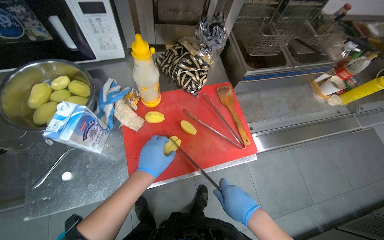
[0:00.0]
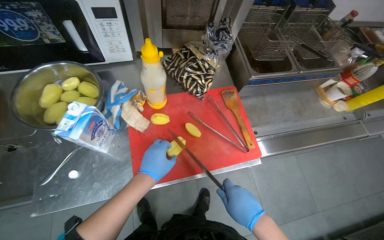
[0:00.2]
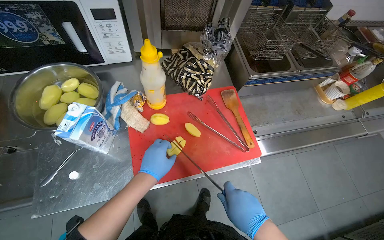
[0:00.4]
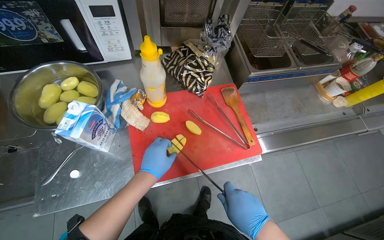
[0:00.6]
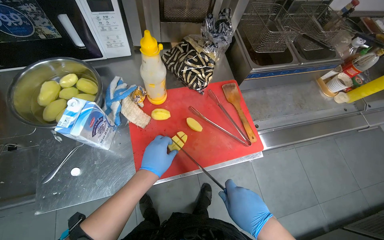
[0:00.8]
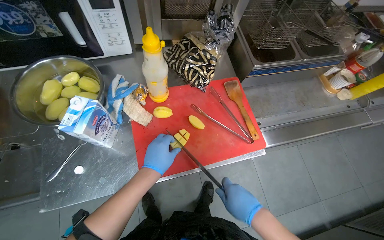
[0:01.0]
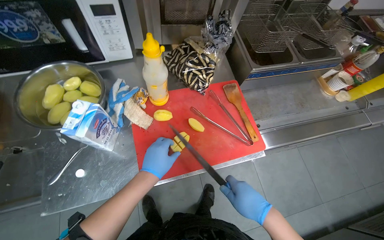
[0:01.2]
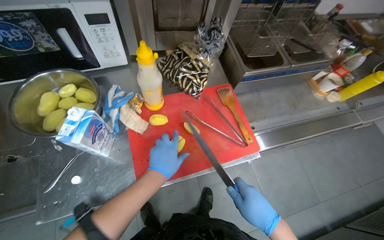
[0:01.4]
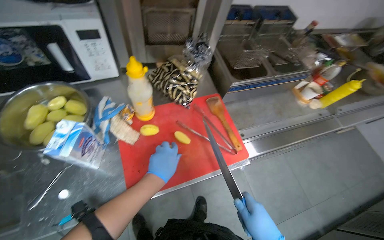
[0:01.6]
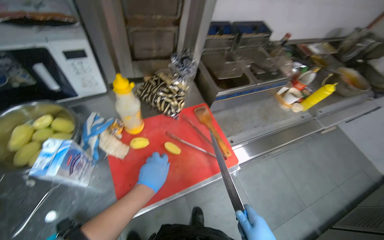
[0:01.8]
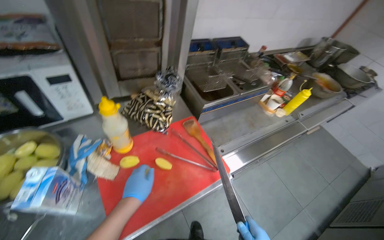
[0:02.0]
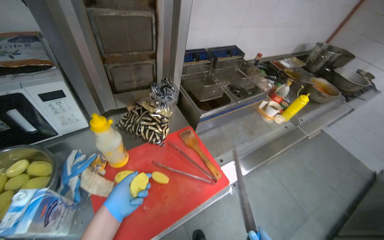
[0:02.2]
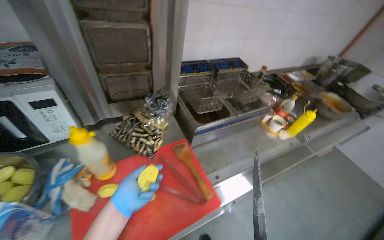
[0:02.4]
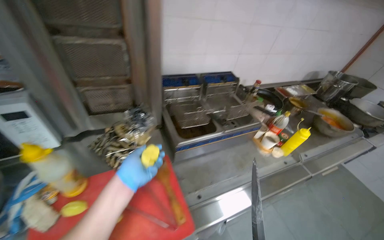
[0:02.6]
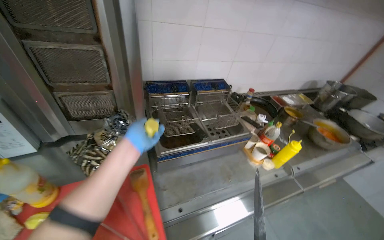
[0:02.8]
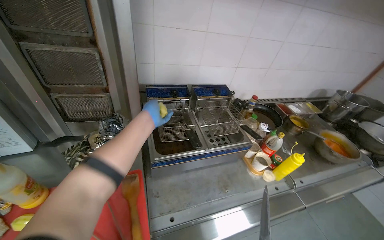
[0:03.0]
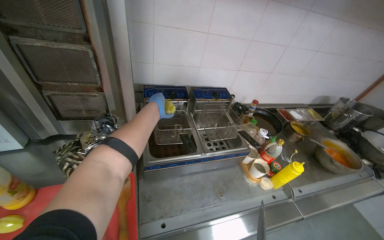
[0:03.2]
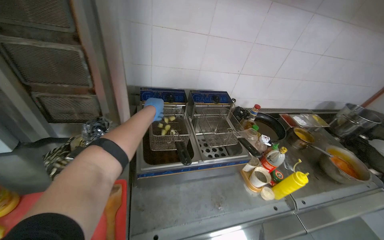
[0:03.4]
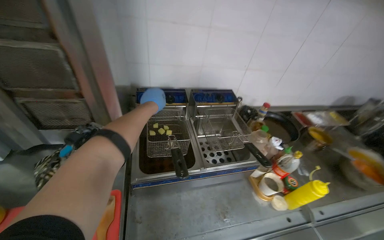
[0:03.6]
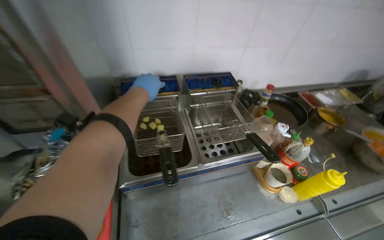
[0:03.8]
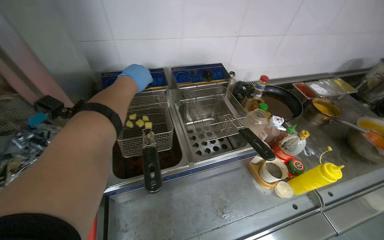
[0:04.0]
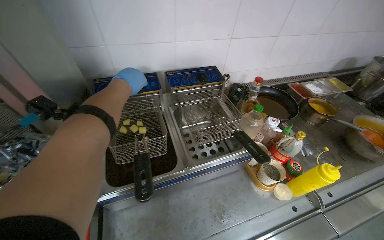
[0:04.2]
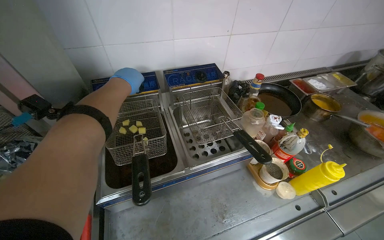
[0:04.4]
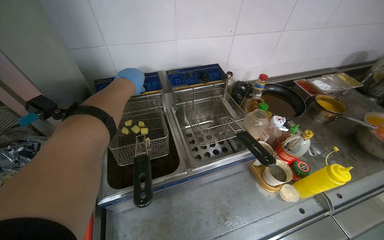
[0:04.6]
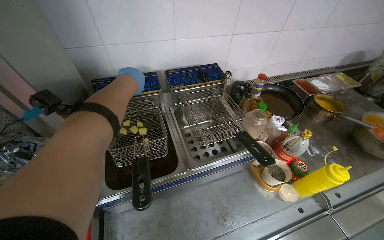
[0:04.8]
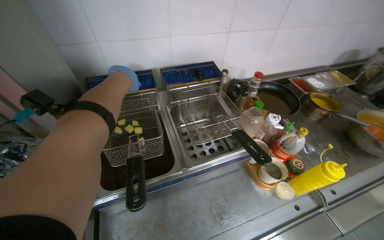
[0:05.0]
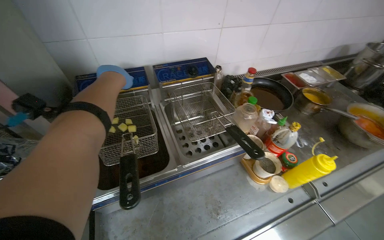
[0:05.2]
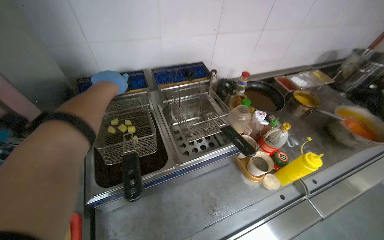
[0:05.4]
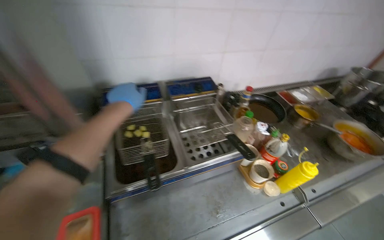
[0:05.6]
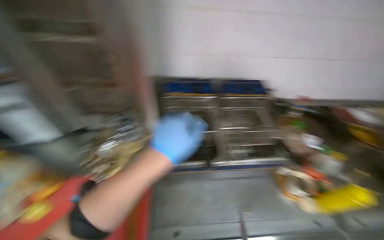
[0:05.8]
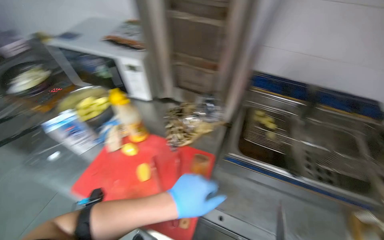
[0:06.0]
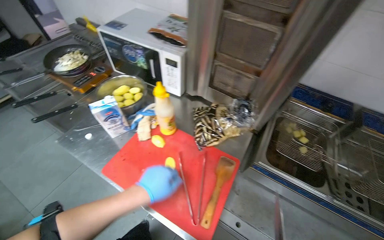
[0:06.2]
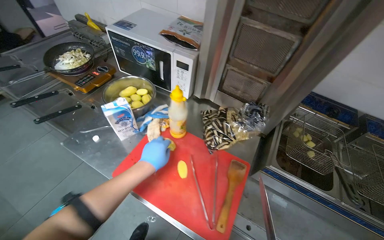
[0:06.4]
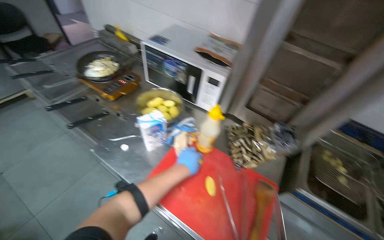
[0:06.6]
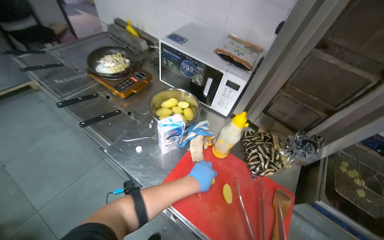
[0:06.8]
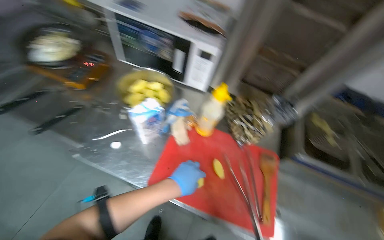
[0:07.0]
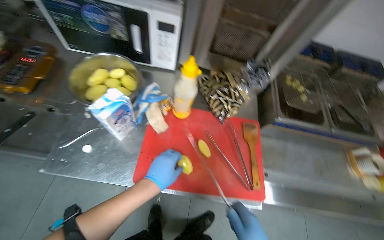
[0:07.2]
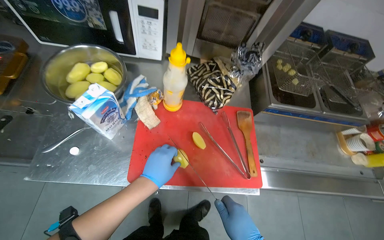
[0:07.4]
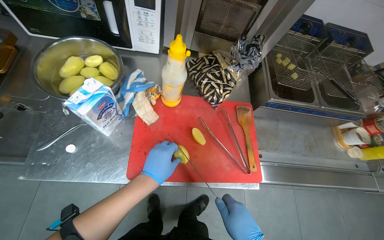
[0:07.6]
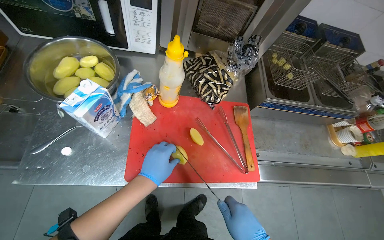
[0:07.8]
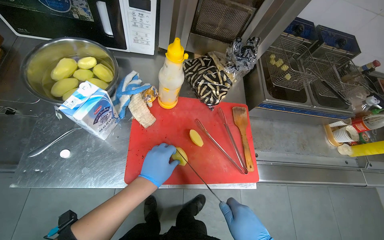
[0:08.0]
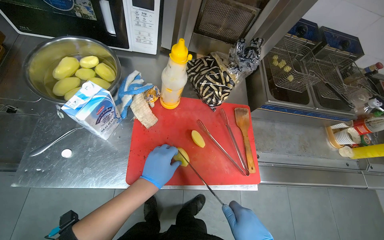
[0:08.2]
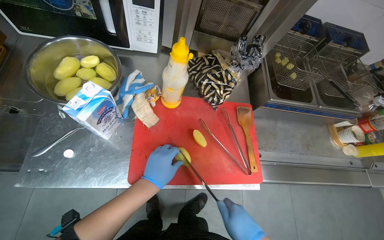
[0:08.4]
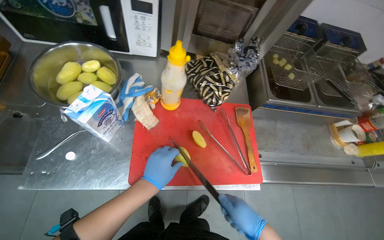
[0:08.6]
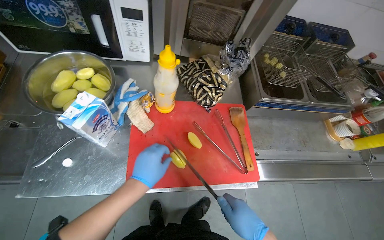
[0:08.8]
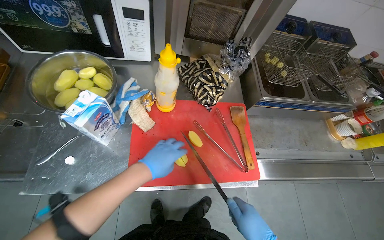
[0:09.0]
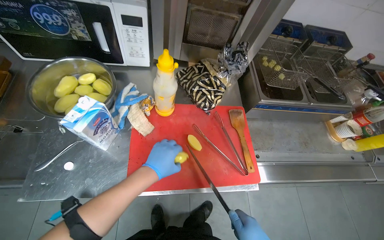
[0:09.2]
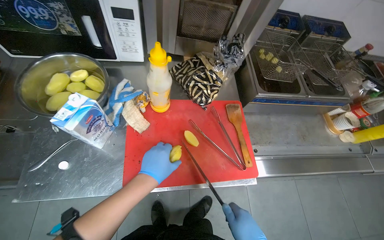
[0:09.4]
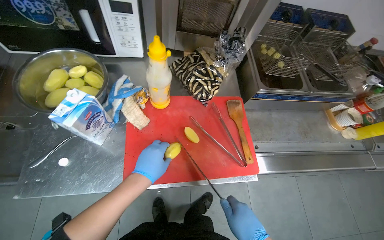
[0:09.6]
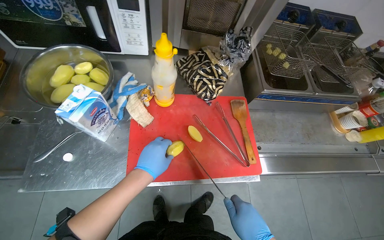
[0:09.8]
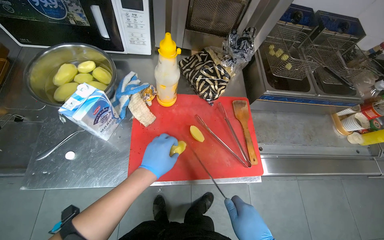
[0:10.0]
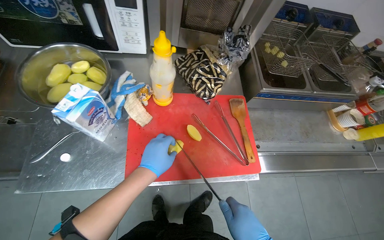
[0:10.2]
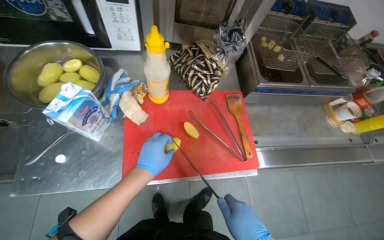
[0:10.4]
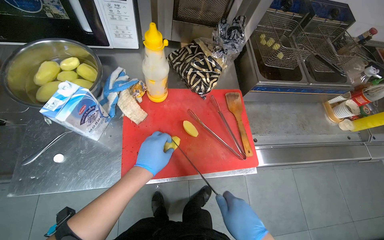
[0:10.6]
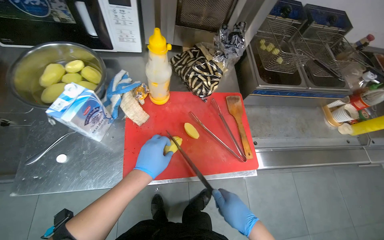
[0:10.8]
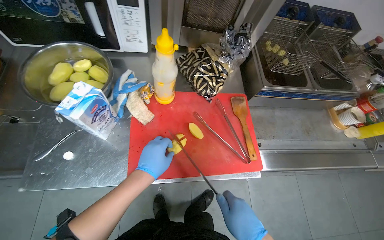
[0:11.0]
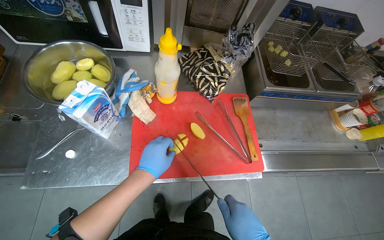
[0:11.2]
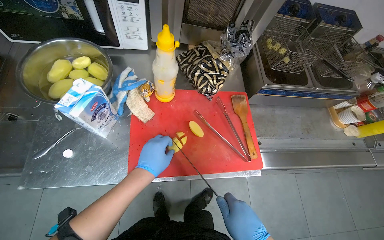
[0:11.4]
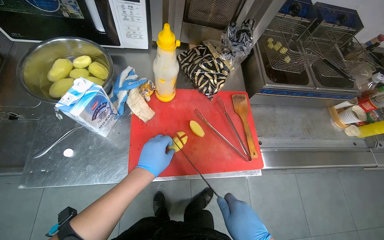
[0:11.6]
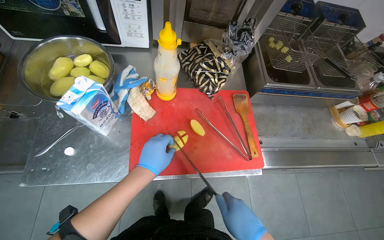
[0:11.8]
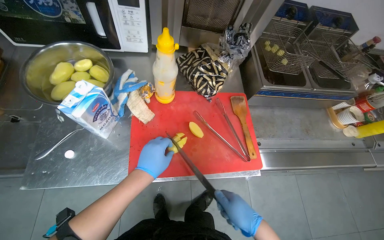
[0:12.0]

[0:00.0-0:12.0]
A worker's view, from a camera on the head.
Job: preparing food.
The whole recording: Slicing and frying potatoes. The worker slices potatoes on a cutting board and places them into a deep fryer basket.
0:01.6 to 0:03.0: The wearer moves approximately 40 cm. The view tilts about 20 degrees upward.
0:03.0 to 0:04.4: The left hand heads up the picture, covering some 15 cm.
0:04.4 to 0:06.0: The head turns to the left by some 40 degrees.
0:06.0 to 0:07.6: The camera is carried some 40 cm. The head rotates some 20 degrees to the right. The view tips downward by roughly 20 degrees.

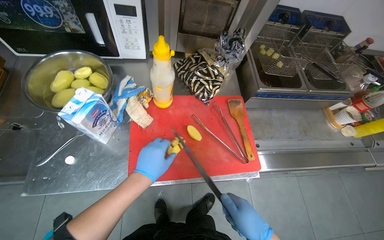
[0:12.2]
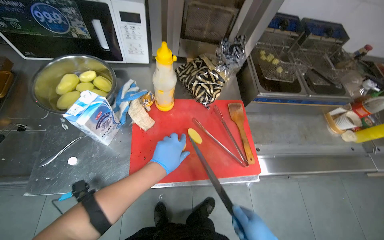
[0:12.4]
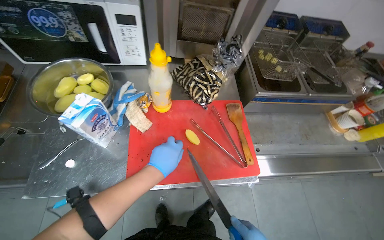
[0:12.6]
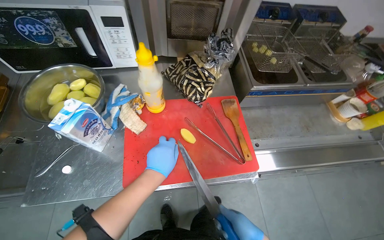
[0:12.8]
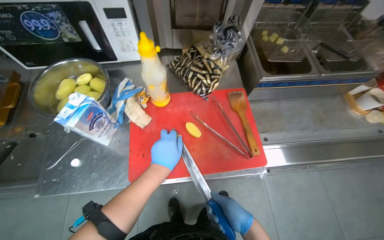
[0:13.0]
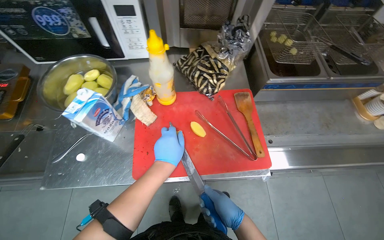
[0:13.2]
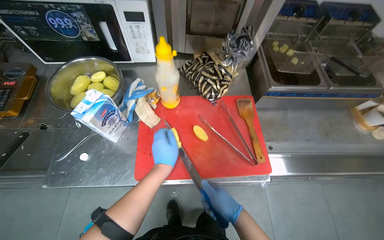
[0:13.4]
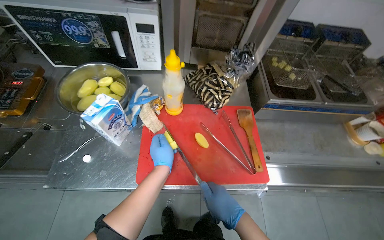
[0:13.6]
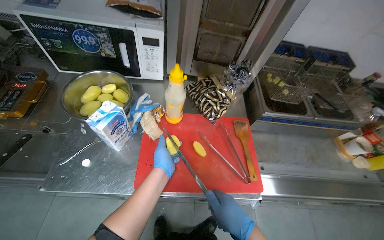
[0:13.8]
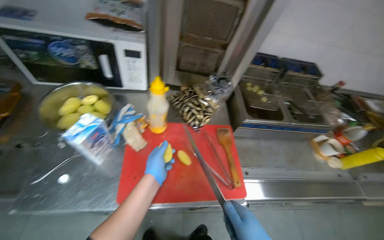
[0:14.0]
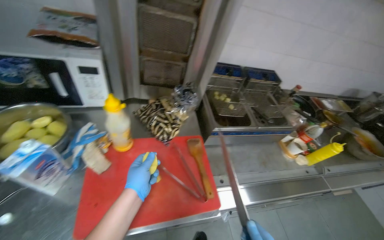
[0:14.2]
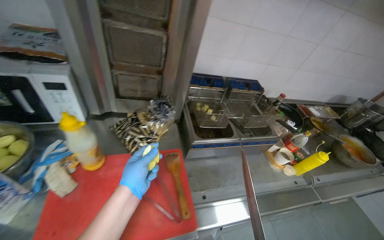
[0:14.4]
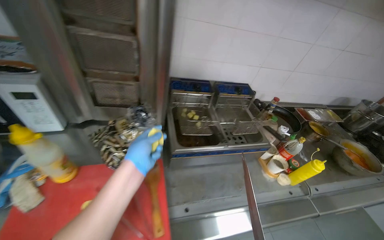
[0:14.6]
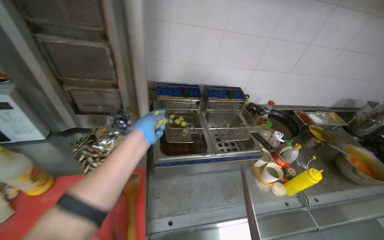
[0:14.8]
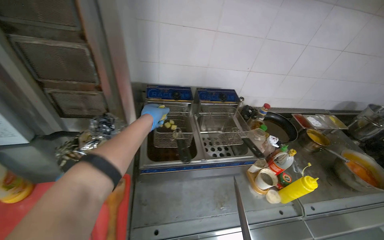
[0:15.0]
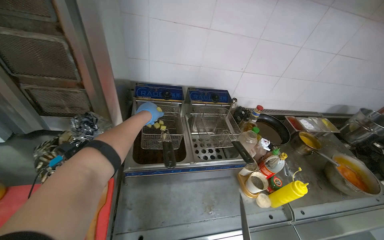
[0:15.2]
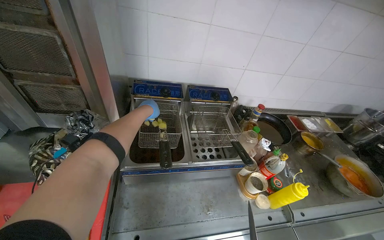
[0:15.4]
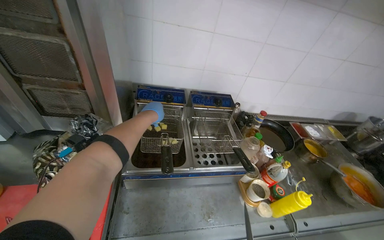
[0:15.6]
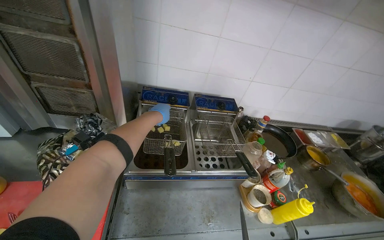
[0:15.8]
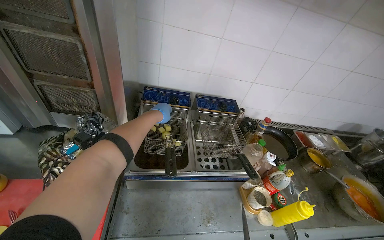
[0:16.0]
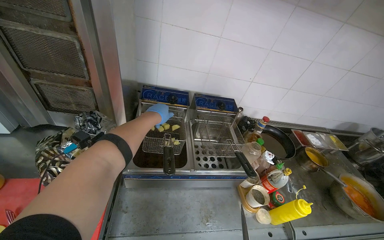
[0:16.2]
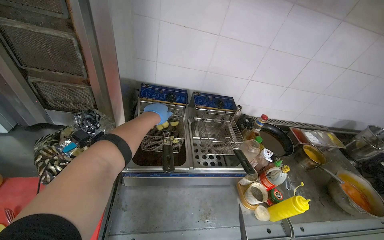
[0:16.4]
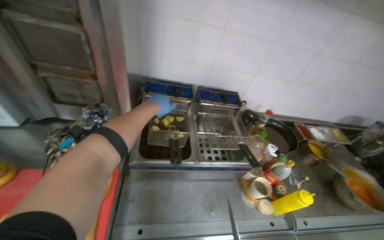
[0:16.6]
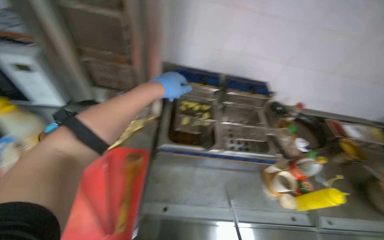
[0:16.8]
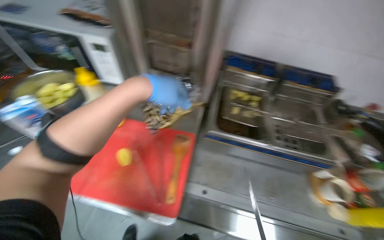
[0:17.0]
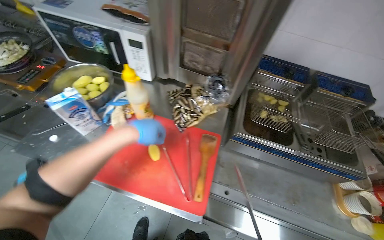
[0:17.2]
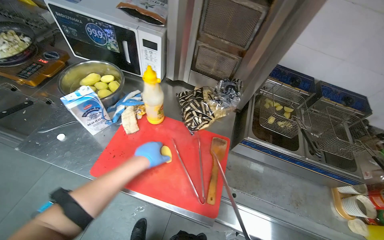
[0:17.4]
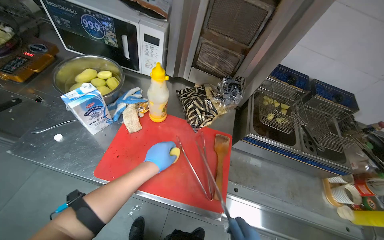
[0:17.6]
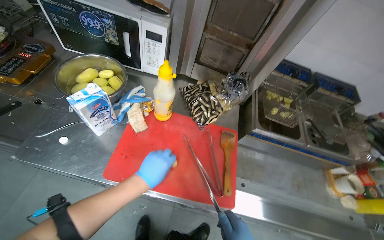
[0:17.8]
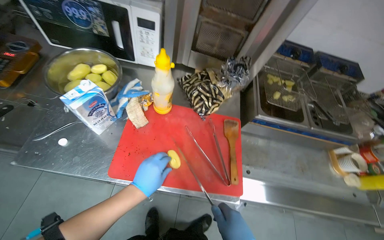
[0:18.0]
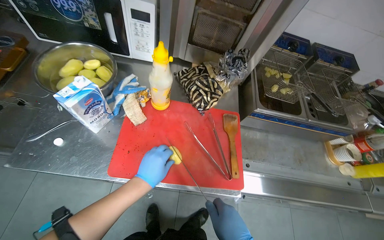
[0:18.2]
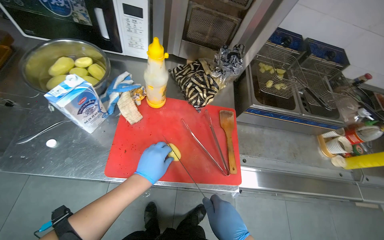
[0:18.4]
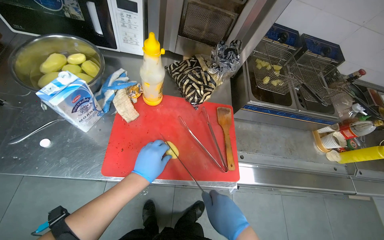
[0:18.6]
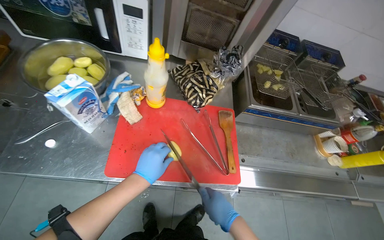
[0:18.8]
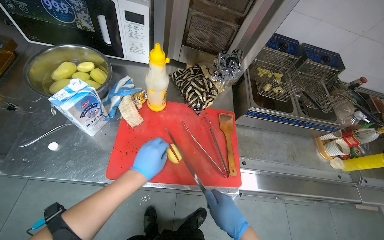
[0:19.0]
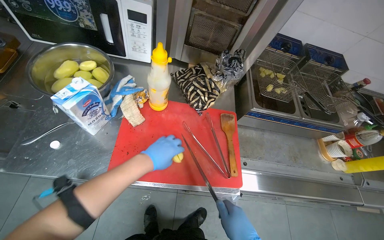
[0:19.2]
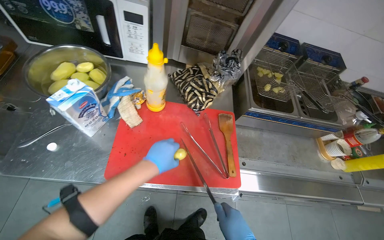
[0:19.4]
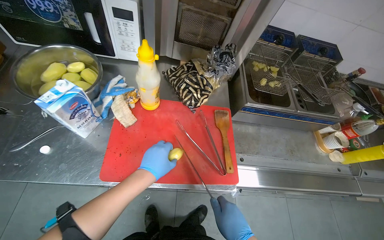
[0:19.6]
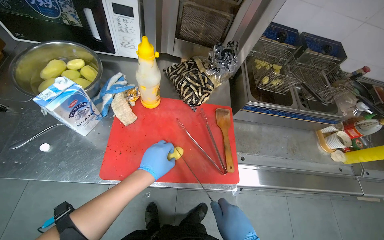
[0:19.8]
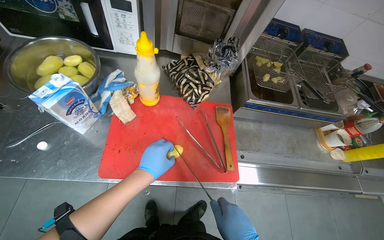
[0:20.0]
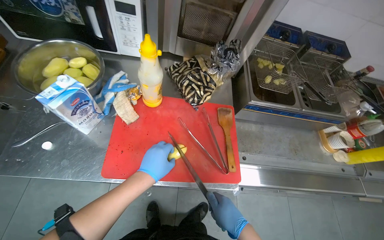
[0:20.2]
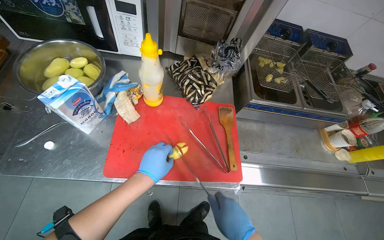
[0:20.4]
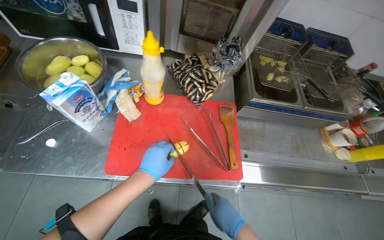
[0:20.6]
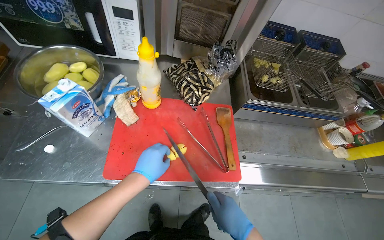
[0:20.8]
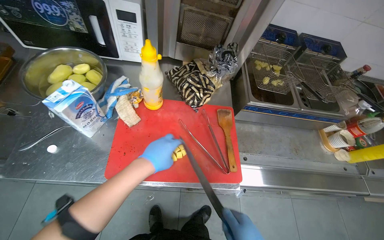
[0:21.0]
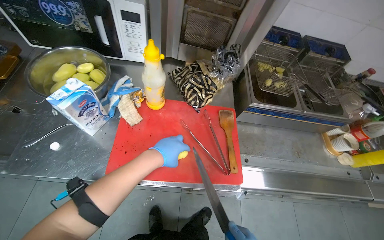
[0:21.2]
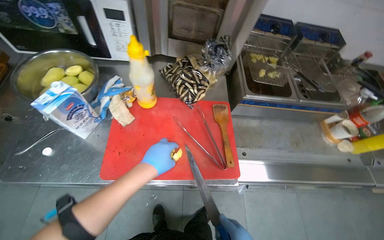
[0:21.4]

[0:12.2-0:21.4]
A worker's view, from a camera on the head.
Job: preparing food.
The whole recording: Slicing and frying potatoes. The worker slices potatoes on a cutting board and places them into a deep fryer basket.
0:13.8 to 0:15.2: The camera travels to the right, roughly 50 cm.
0:15.2 to 0:16.8: The left hand travels nearer to the camera by some 15 cm.
0:16.8 to 0:18.4: The camera is carried to the left, about 40 cm. The wearer looks approximately 15 degrees further downward.
